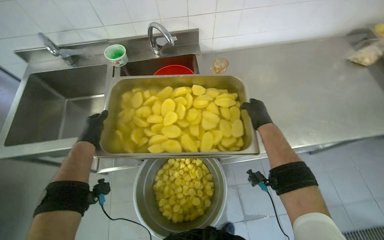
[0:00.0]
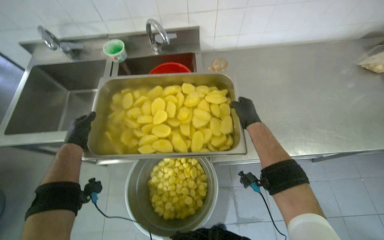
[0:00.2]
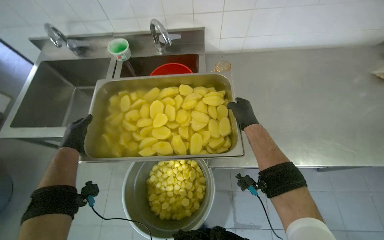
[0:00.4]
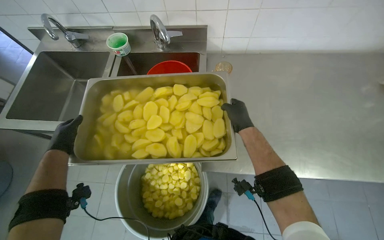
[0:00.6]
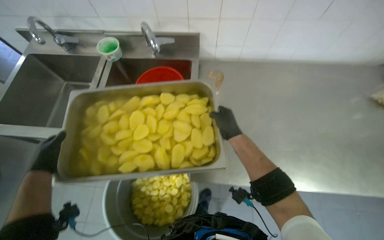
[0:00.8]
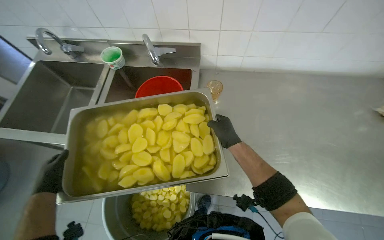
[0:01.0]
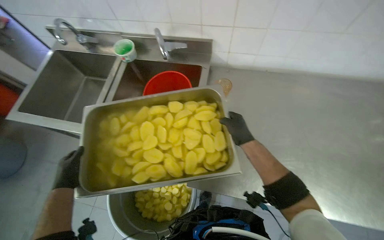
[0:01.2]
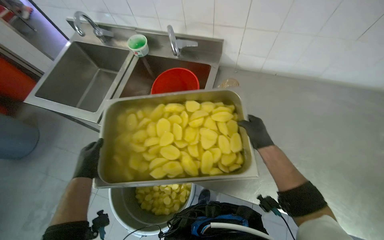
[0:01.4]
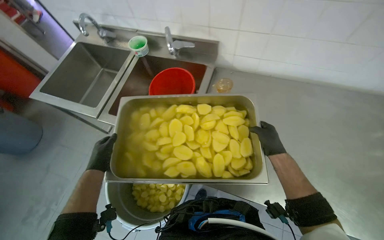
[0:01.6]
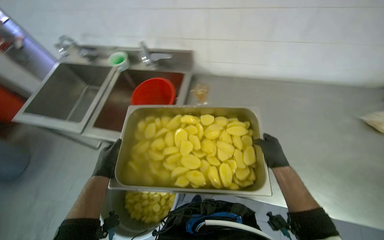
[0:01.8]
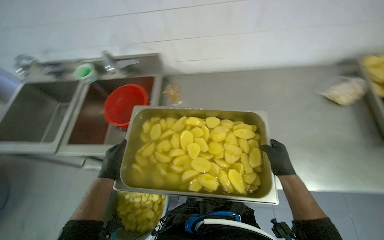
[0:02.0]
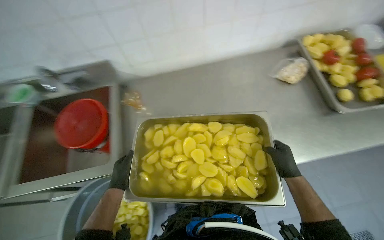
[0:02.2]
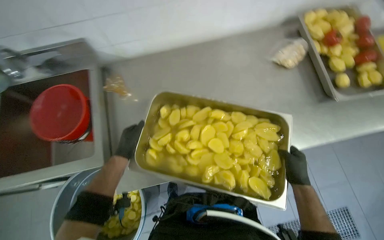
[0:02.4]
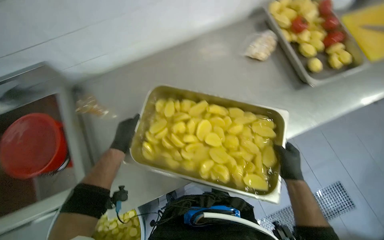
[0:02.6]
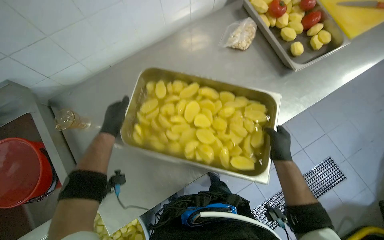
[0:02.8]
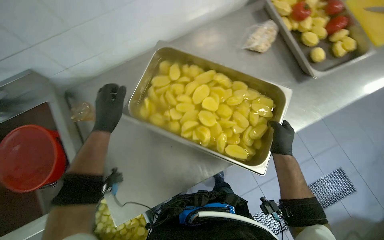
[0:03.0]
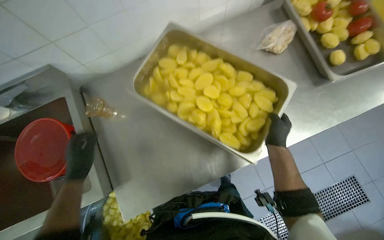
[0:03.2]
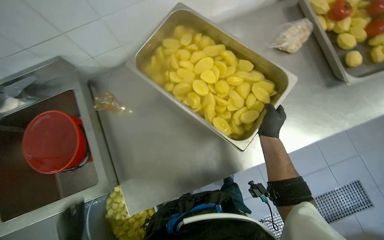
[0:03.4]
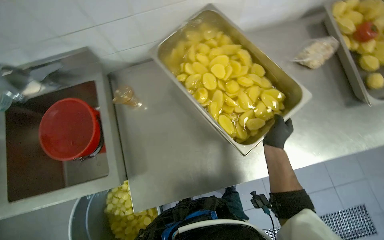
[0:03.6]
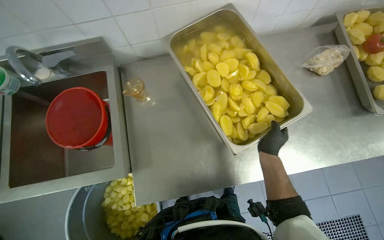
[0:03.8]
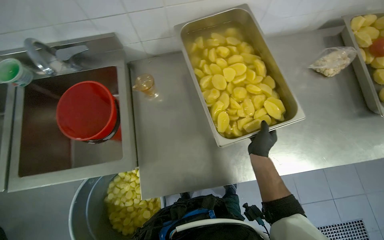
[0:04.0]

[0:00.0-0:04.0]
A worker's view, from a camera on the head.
Job: preparing food.
The whole recording: Rinsing cut potatoes in sink. The worker rinses cut potatoes in a metal tray under running water in the sink.
0:00.0 to 0:01.4: The left hand moves down the picture, approximately 15 cm.
0:01.4 to 0:02.6: The left hand travels up the picture by some 20 cm.
0:02.6 to 0:04.0: The wearer's head swings approximately 45 degrees to the left.

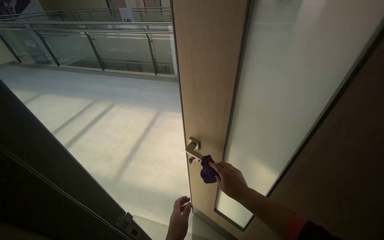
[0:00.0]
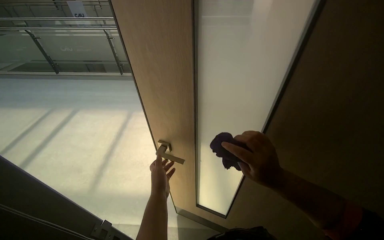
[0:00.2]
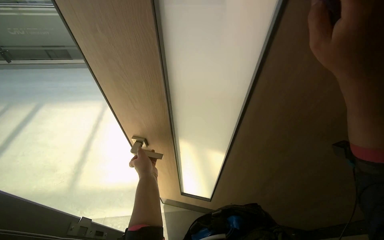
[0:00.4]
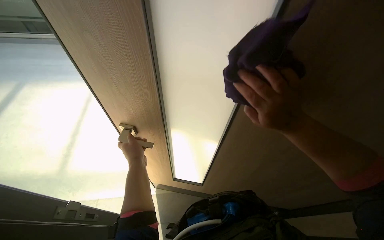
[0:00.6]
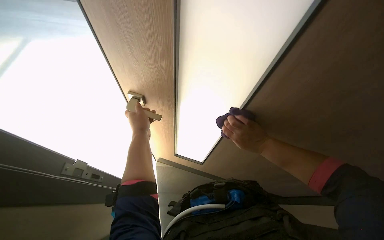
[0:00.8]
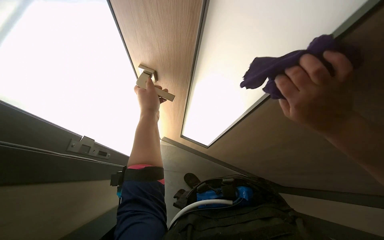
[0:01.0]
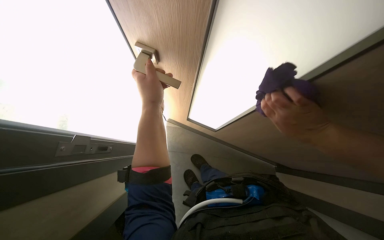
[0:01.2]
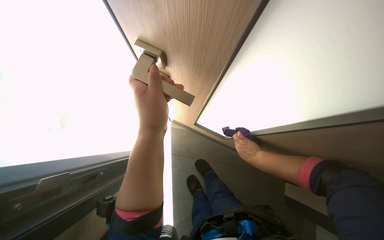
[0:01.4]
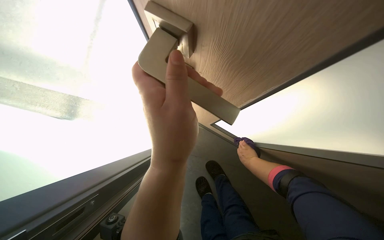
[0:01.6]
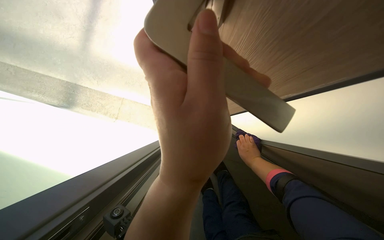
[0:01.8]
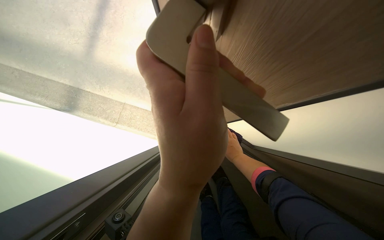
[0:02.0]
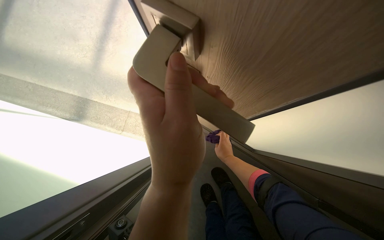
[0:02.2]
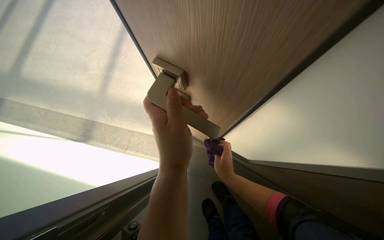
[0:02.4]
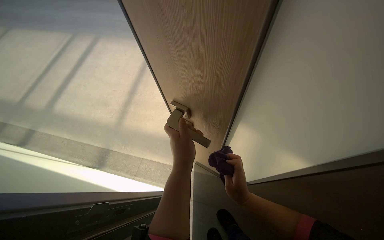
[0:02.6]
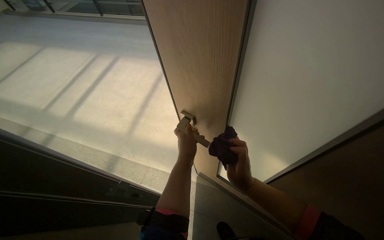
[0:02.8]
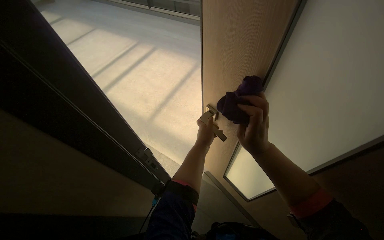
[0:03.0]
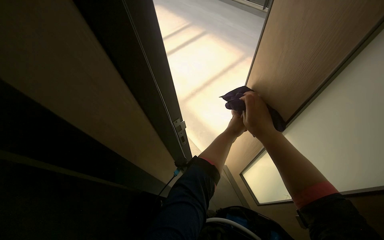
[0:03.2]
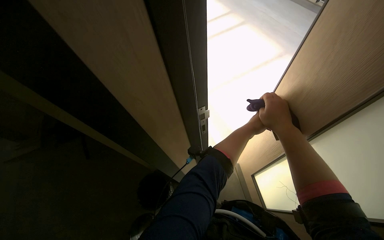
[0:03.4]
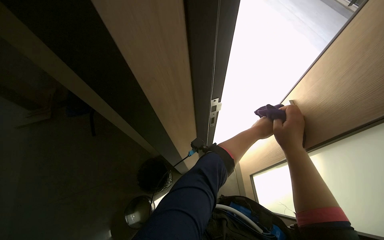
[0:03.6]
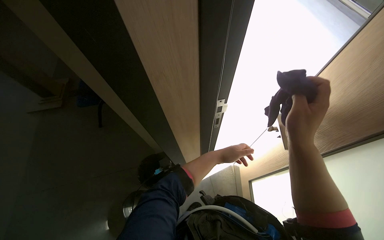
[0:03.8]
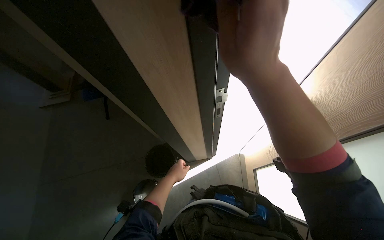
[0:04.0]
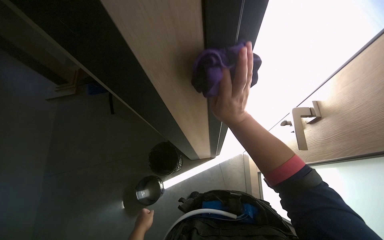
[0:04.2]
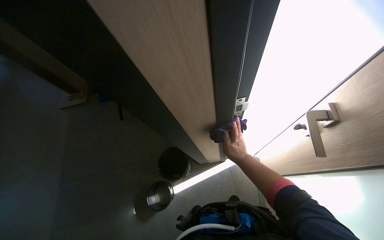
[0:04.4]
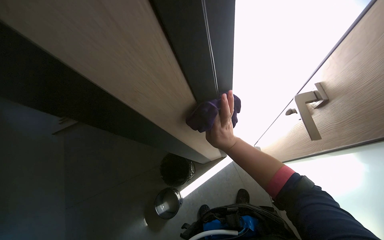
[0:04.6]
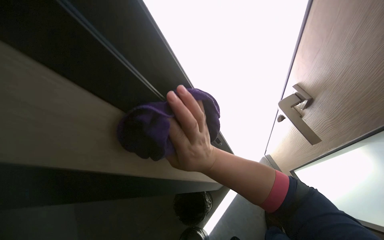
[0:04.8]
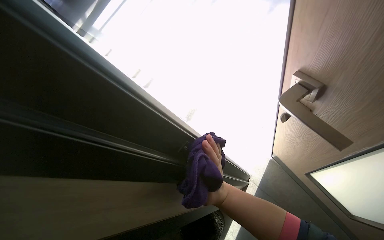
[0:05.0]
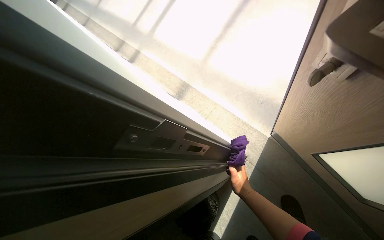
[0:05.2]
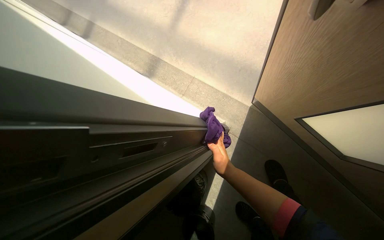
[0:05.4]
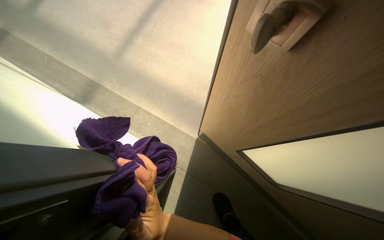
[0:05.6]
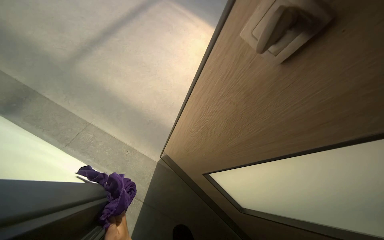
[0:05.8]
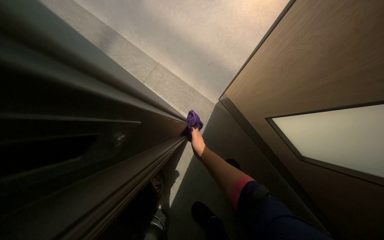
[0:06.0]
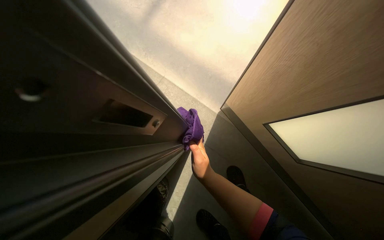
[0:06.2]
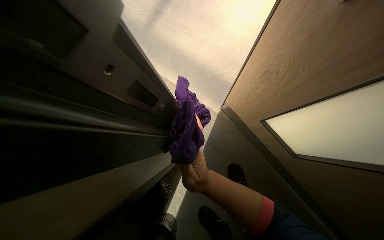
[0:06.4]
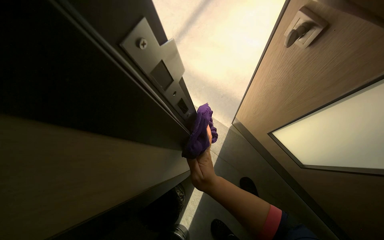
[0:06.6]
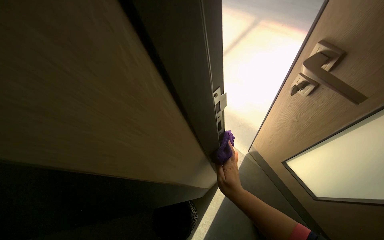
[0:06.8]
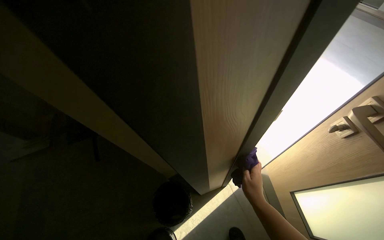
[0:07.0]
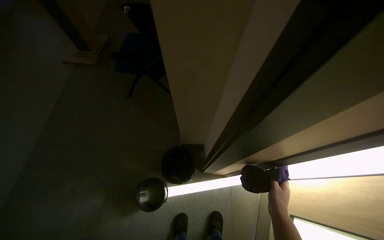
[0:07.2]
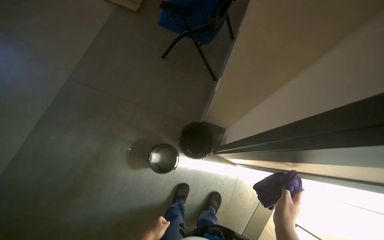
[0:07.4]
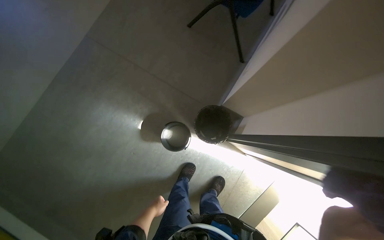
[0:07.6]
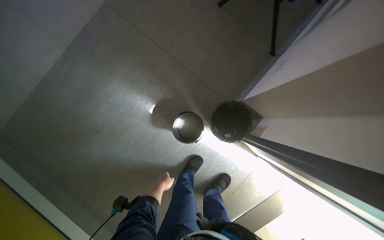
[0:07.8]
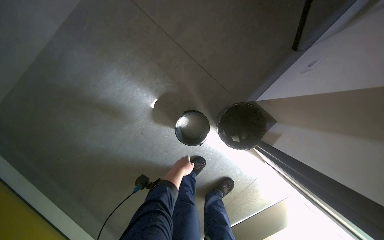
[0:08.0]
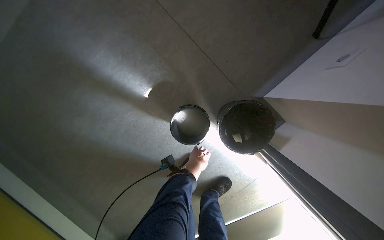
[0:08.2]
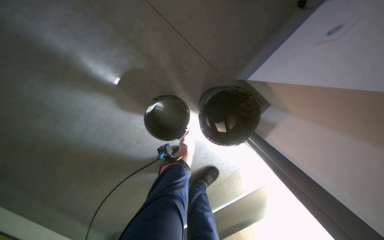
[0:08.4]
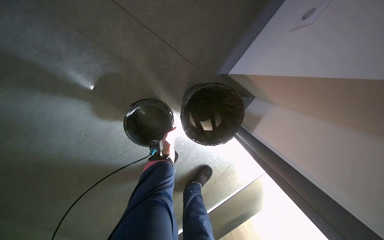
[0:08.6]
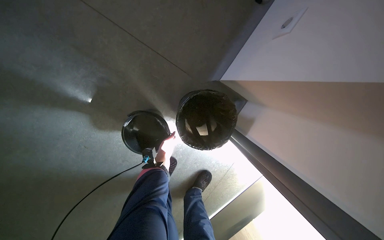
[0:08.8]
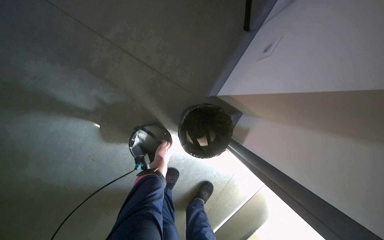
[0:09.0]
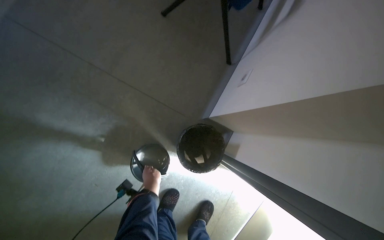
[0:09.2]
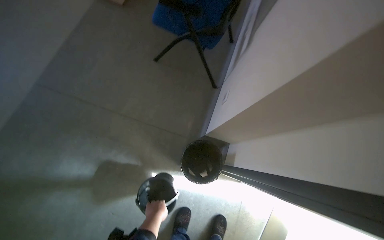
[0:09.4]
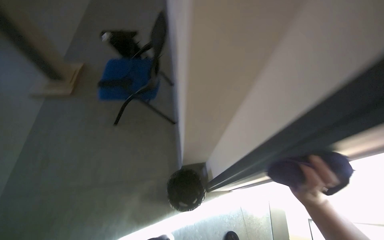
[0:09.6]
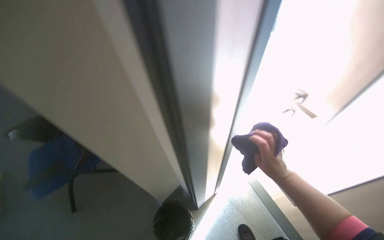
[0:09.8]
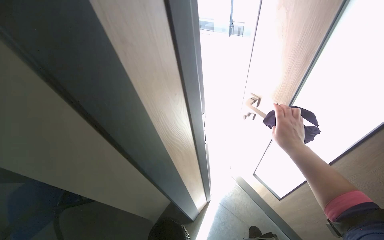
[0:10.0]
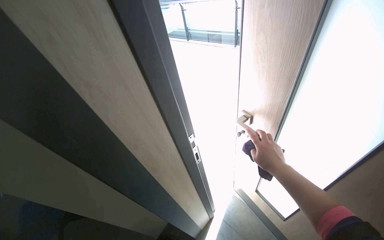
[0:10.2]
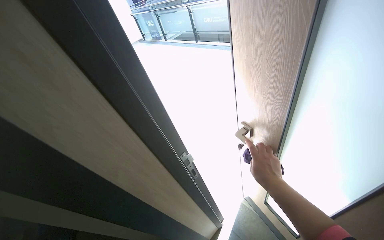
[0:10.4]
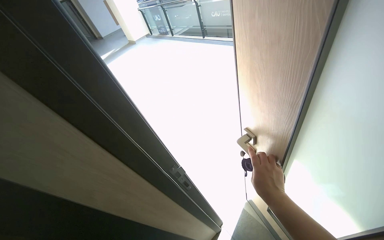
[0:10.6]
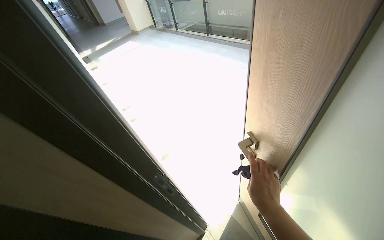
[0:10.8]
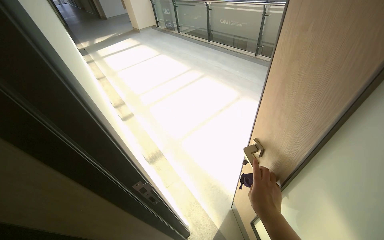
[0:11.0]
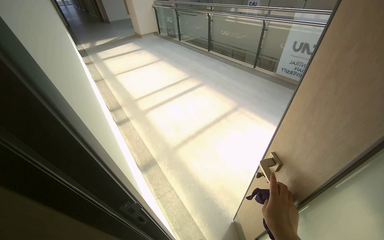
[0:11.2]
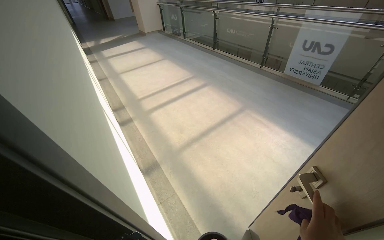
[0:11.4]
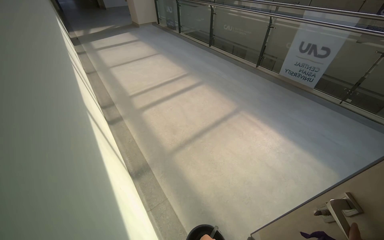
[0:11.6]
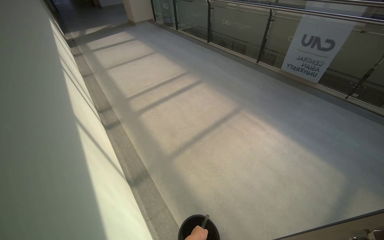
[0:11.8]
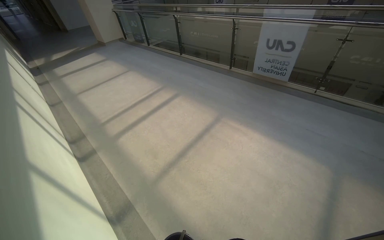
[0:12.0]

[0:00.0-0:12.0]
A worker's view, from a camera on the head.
Job: wiping surfaces.
The whole recording: Wiping door handles and frames. The worker wipes door handles and frames with a cloth.
0:00.0 to 0:01.6: The view tips downward by roughly 25 degrees.
0:01.6 to 0:03.0: The head travels some 40 cm. The wearer looks some 20 degrees further to the left. The view tilts approximately 25 degrees upward.
0:03.0 to 0:04.4: The head rotates about 50 degrees to the left.
0:04.4 to 0:06.0: The camera is carried roughly 40 cm. The wearer looks roughly 40 degrees further to the right.
0:06.0 to 0:07.6: The head travels some 60 cm. The head rotates about 85 degrees to the left. The camera pitches downward, by about 15 degrees.
0:07.6 to 0:09.0: The wearer looks about 15 degrees further downward.
0:09.0 to 0:10.4: The camera is carried about 90 cm. The wearer's head swings roughly 85 degrees to the right. The wearer looks about 50 degrees further upward.
0:10.4 to 0:12.0: The camera travels about 50 cm.

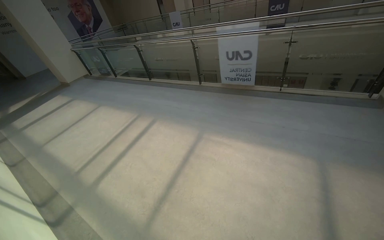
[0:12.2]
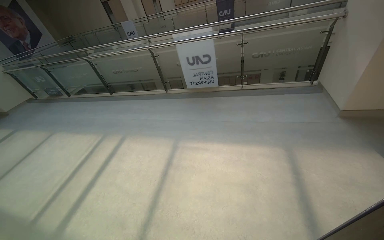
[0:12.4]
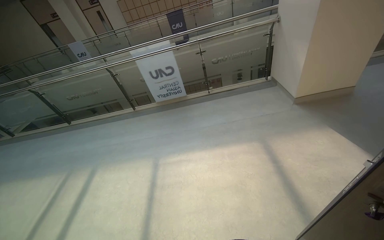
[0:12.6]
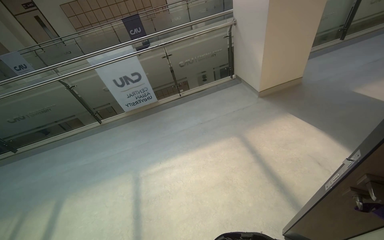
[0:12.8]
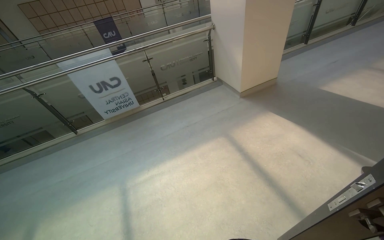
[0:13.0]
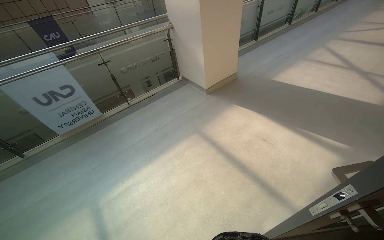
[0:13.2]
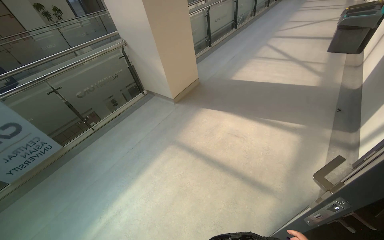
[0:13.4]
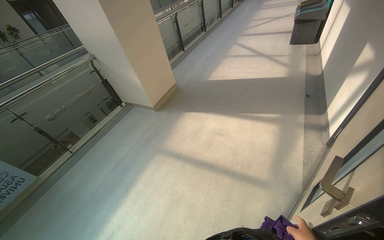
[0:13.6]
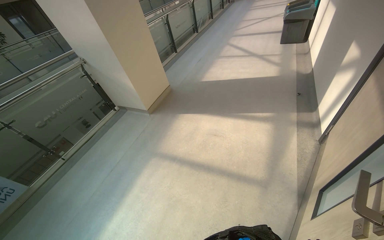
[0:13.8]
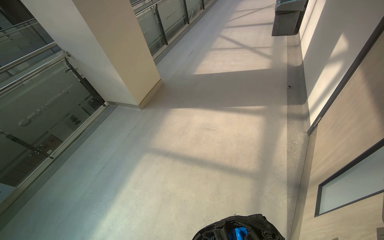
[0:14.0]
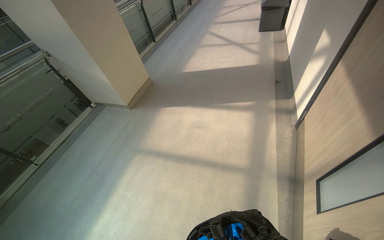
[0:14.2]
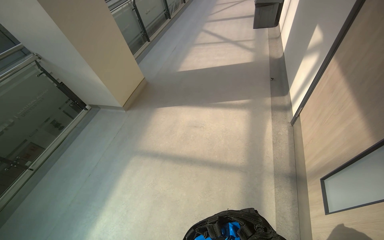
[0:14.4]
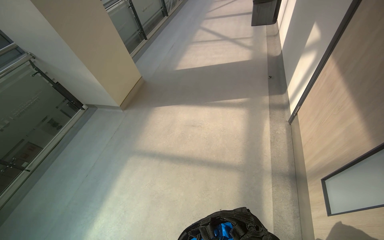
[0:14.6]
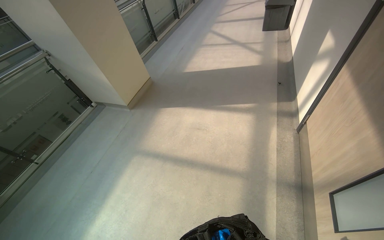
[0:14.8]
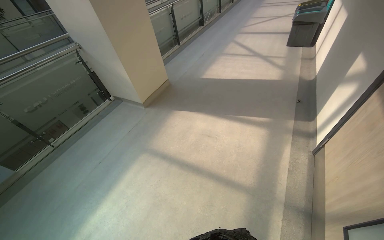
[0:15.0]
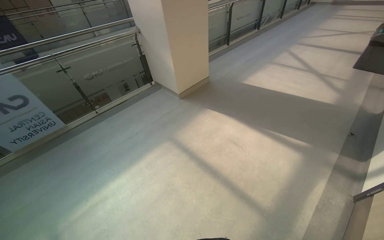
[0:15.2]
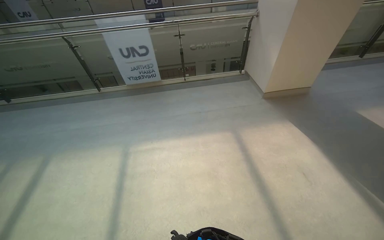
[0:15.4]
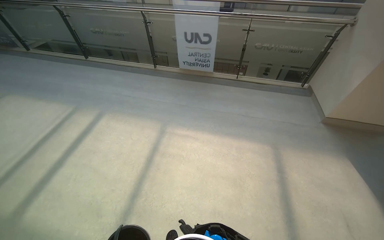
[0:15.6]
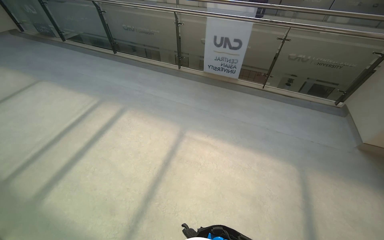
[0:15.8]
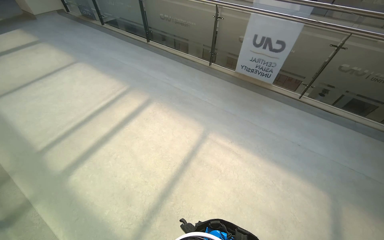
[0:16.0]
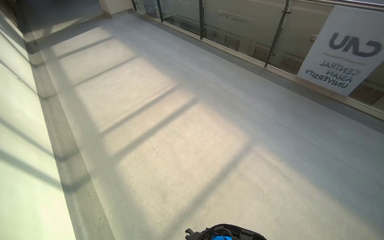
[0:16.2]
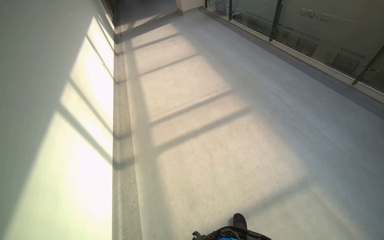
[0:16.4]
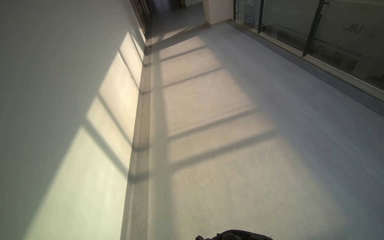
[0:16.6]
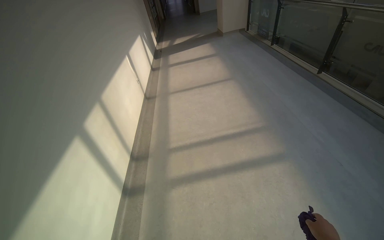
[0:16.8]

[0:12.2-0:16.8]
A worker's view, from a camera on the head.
Job: wiping surfaces.
The whole recording: Wiping door handles and frames. The worker wipes door handles and frames with a cloth.
0:12.2 to 0:13.8: The head rotates roughly 95 degrees to the right. The view tilts roughly 15 degrees upward.
0:15.2 to 0:16.8: The head travels about 1 m. The head turns to the left by approximately 130 degrees.
